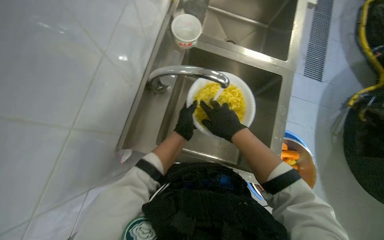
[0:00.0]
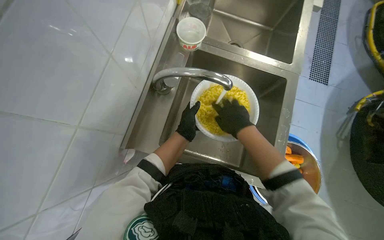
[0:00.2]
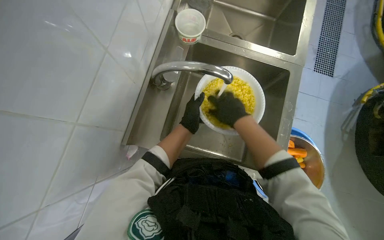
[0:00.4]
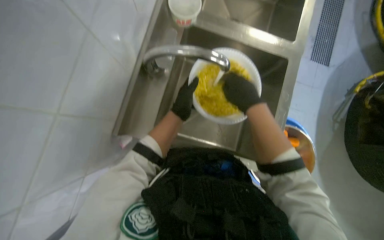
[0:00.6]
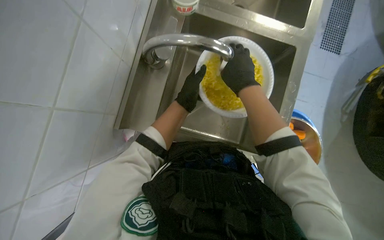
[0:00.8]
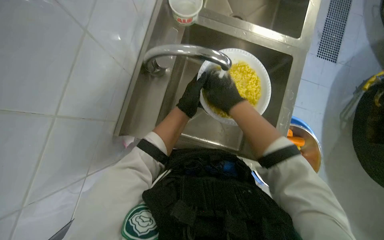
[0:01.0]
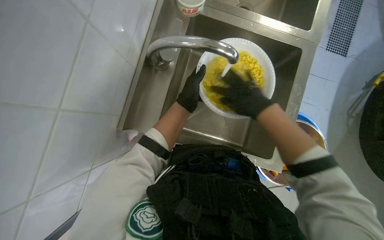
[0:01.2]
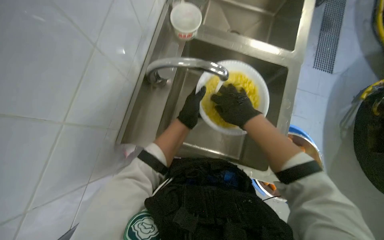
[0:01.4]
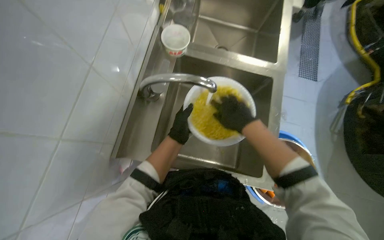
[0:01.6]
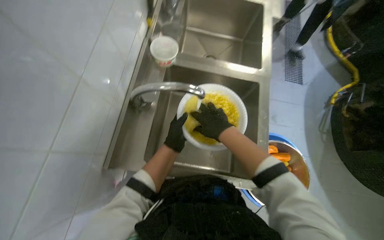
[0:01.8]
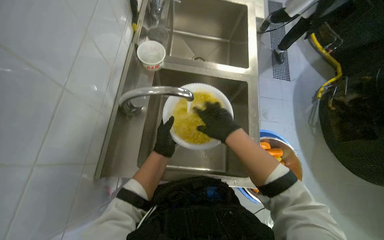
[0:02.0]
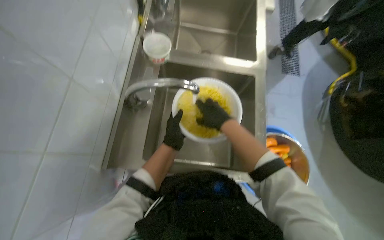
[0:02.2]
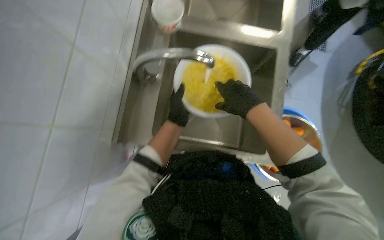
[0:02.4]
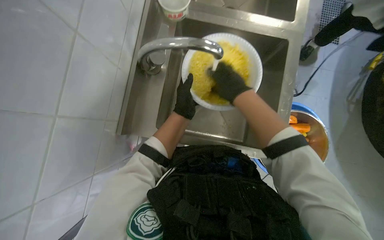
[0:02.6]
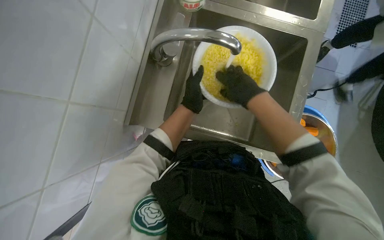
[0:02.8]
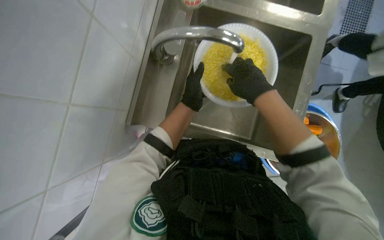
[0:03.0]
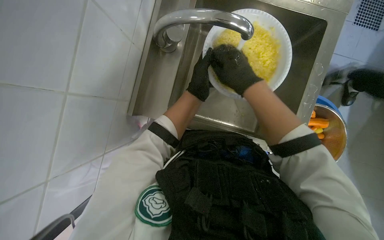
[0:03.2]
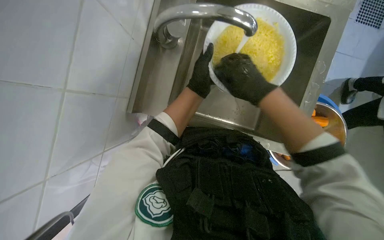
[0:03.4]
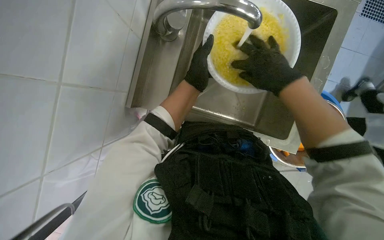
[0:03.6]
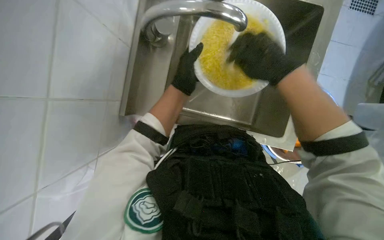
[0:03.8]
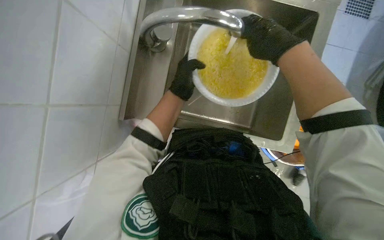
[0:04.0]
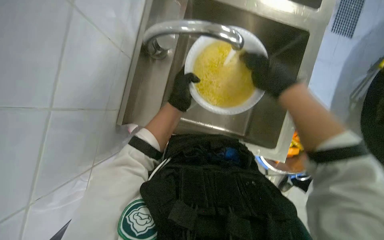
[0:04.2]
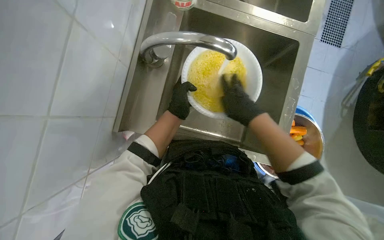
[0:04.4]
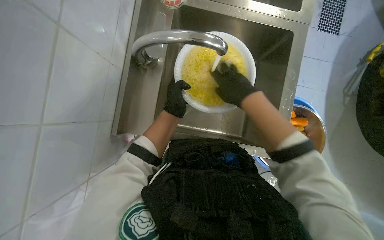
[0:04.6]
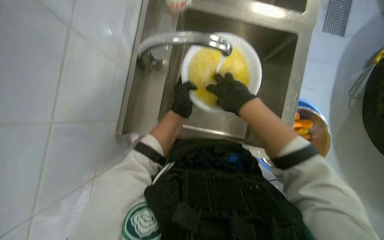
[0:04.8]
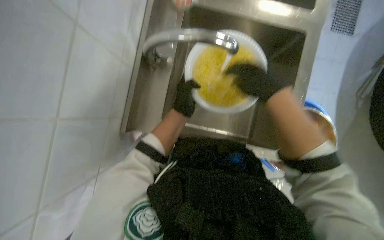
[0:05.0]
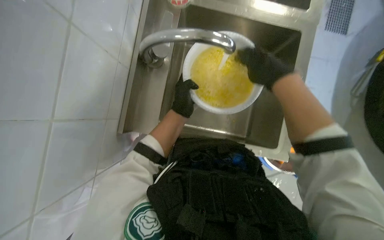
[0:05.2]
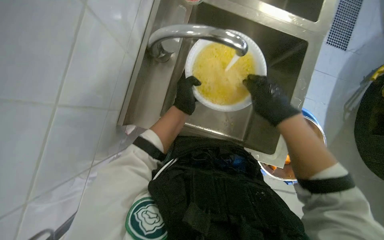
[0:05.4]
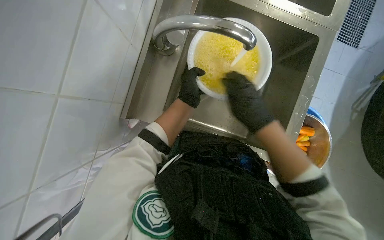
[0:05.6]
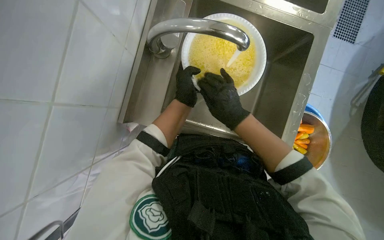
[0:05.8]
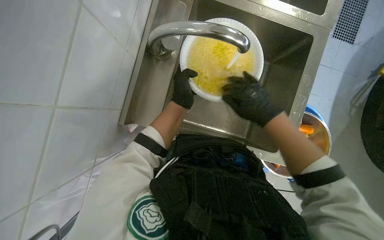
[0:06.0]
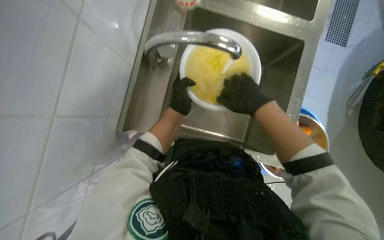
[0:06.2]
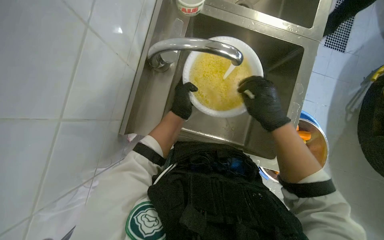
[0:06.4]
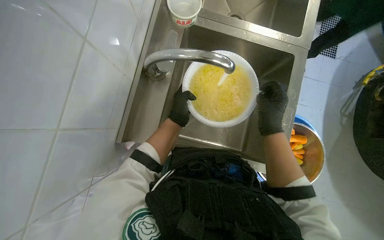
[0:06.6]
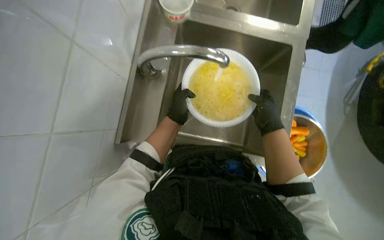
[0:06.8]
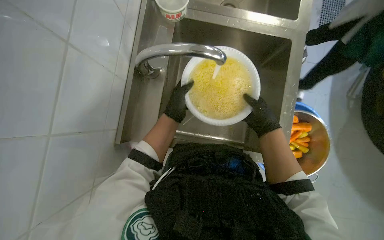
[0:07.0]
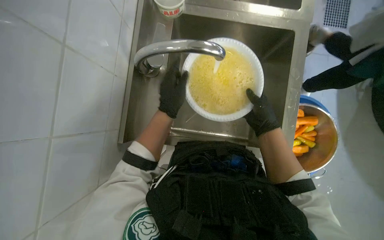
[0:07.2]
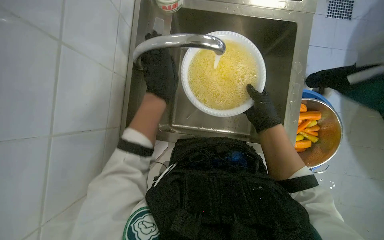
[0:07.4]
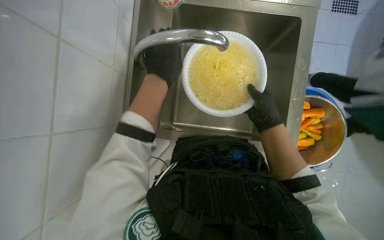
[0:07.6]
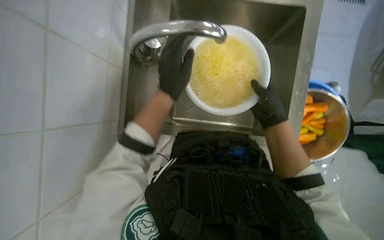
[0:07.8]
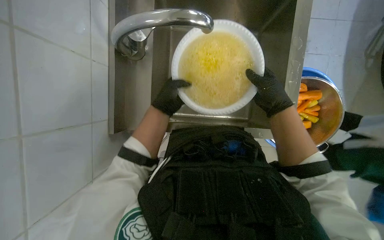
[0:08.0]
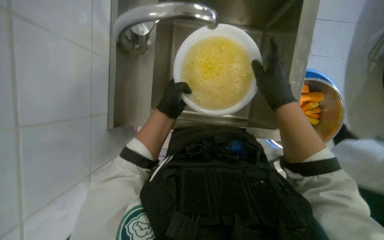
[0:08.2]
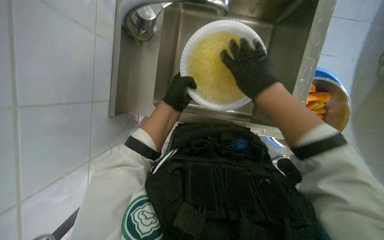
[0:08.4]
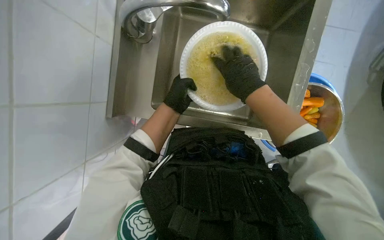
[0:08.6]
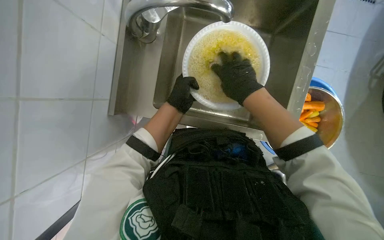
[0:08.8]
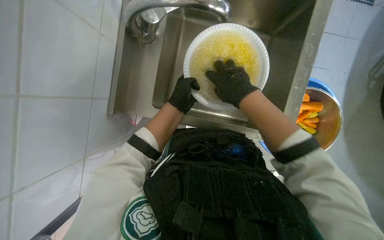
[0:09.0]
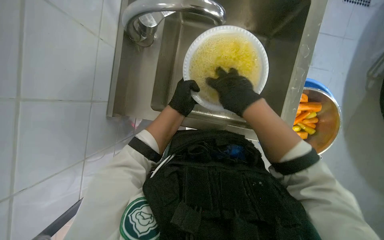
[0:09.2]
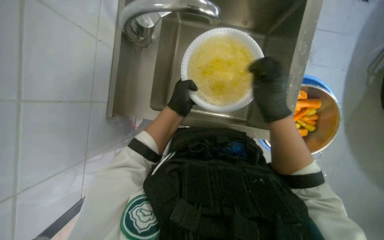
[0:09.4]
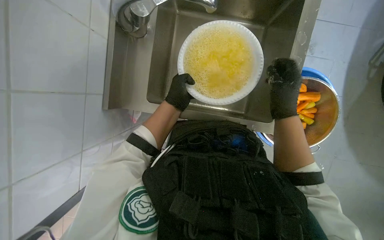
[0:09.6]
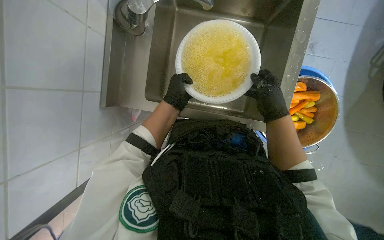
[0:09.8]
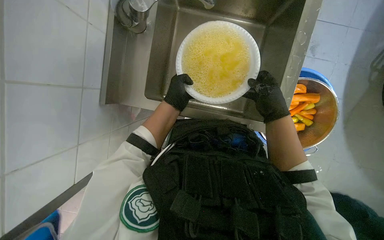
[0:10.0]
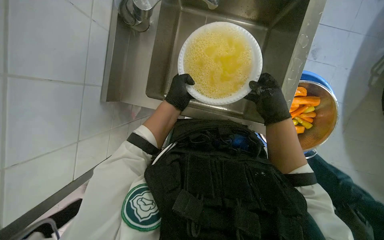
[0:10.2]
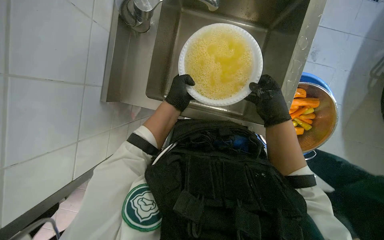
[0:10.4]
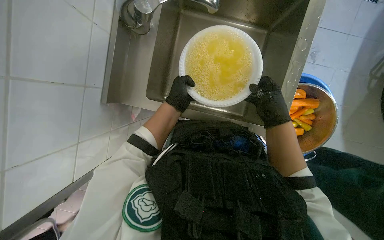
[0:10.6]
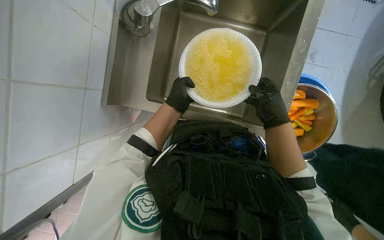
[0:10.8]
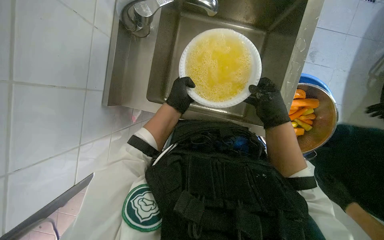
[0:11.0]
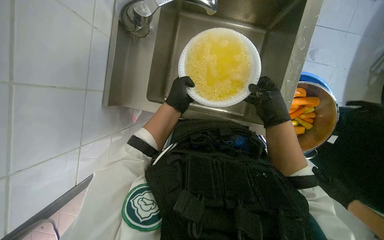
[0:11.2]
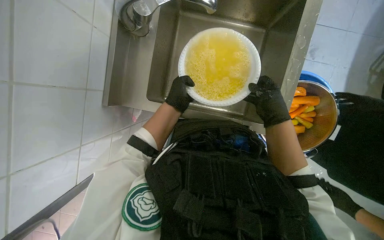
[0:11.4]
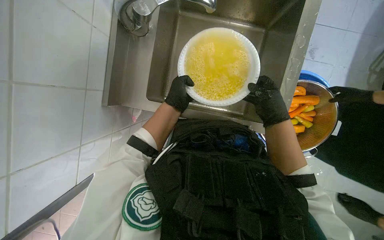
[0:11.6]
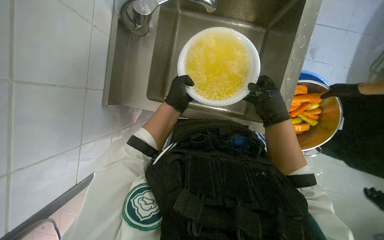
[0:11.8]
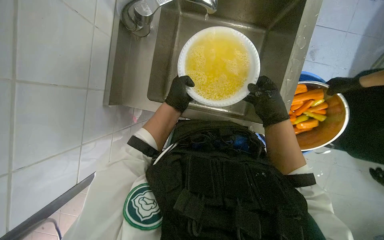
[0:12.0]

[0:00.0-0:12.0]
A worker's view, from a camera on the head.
Job: preparing food.
The whole recording: Washing food product in a container. The worker washes the meal preparation component (food product) in a container.
0.0 to 3.0 s: The hands make small movements and keep their place.
3.0 to 4.4 s: The hands stay close to where they were, moving slightly.
4.4 to 6.0 s: The hands make small movements and keep their place.
6.0 to 7.6 s: The left hand moves nearer to the camera, about 10 cm, while the right hand moves farther from the camera, roughly 10 cm.
7.6 to 9.0 s: The right hand is displaced to the left by some 10 cm. Meanwhile the left hand is displaced farther from the camera and down the picture by some 15 cm.
9.0 to 10.4 s: The right hand is displaced to the right by approximately 10 cm.
10.4 to 12.0 s: The hands make small movements and keep their place.

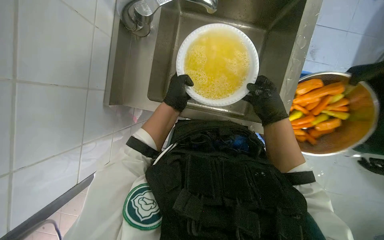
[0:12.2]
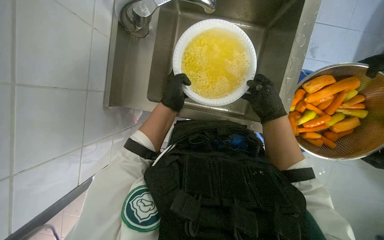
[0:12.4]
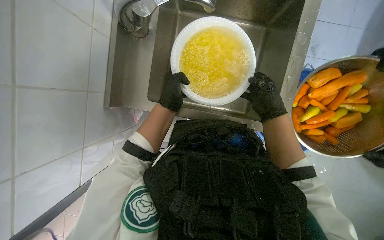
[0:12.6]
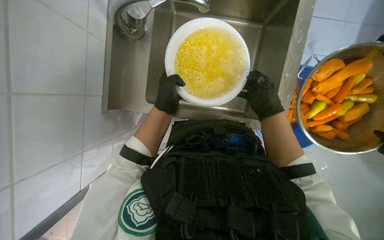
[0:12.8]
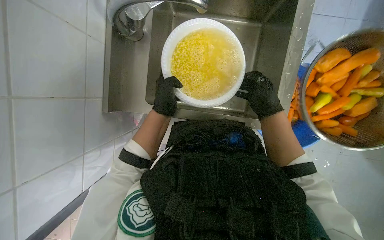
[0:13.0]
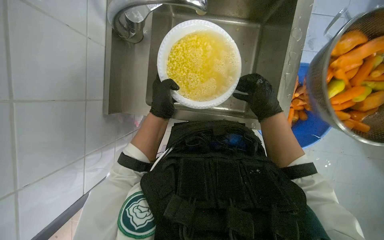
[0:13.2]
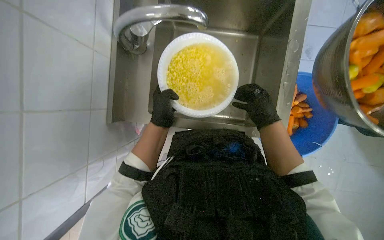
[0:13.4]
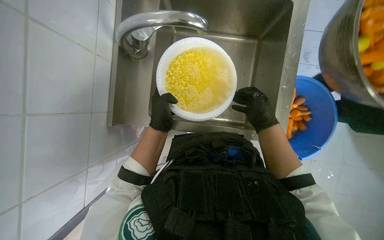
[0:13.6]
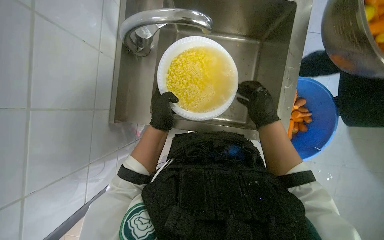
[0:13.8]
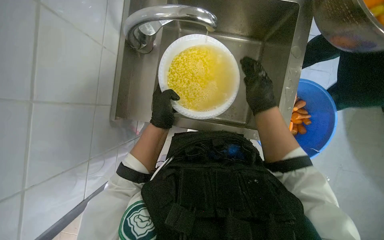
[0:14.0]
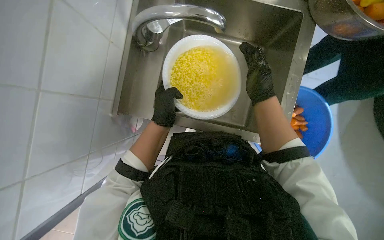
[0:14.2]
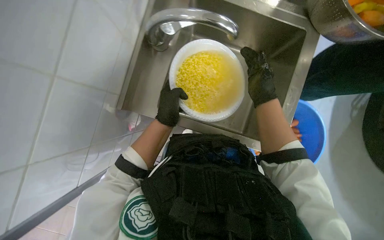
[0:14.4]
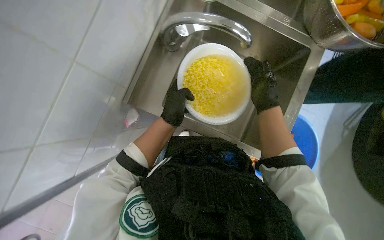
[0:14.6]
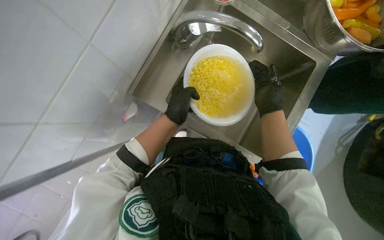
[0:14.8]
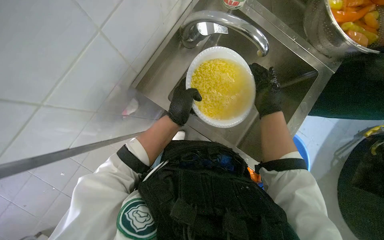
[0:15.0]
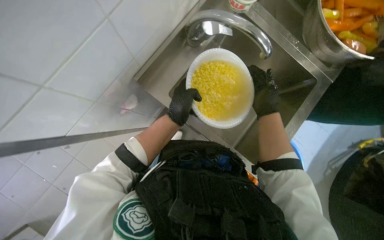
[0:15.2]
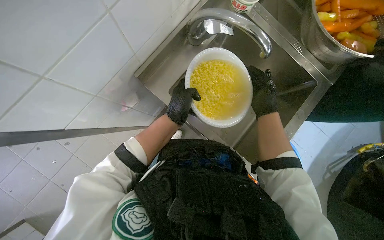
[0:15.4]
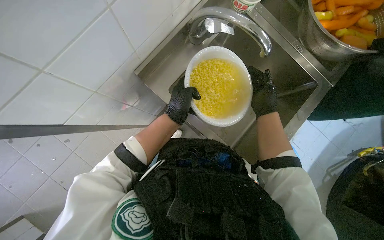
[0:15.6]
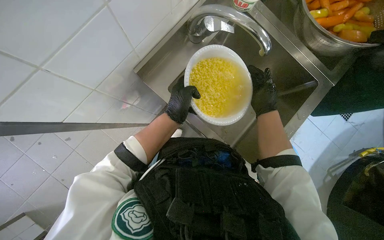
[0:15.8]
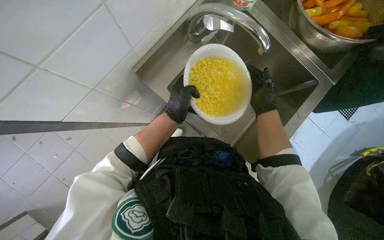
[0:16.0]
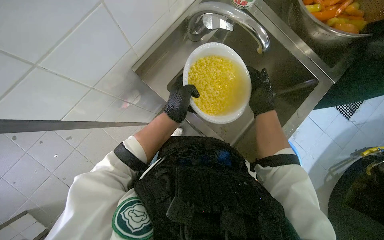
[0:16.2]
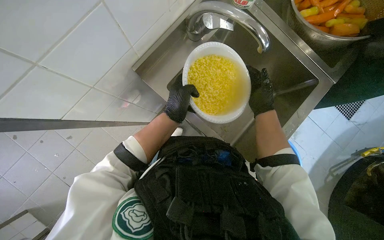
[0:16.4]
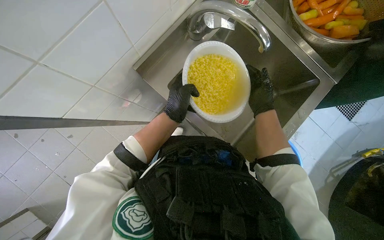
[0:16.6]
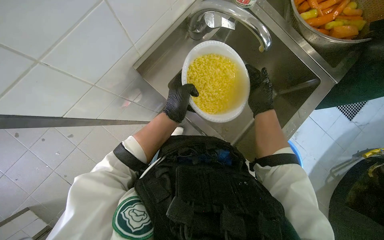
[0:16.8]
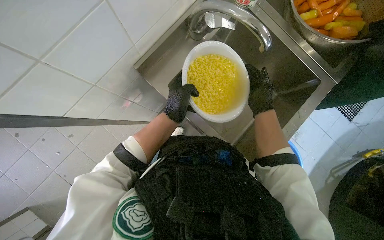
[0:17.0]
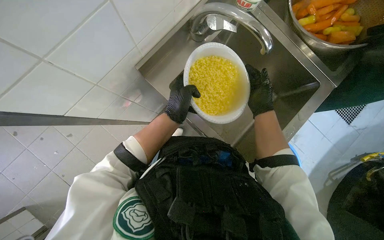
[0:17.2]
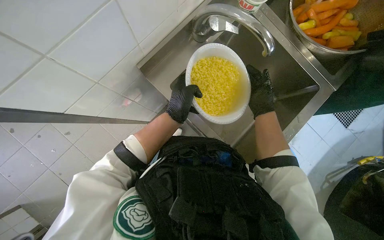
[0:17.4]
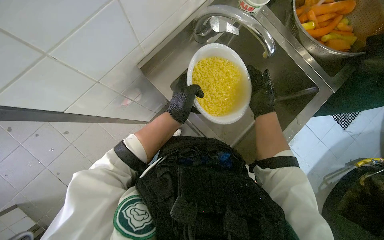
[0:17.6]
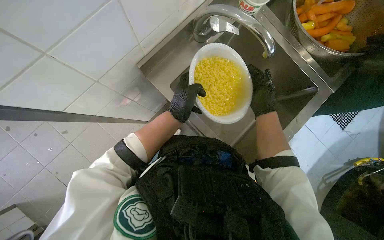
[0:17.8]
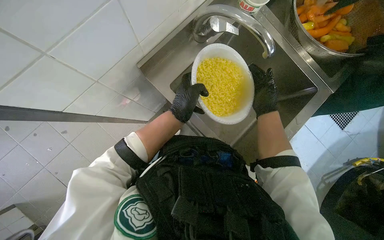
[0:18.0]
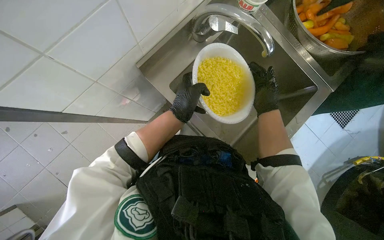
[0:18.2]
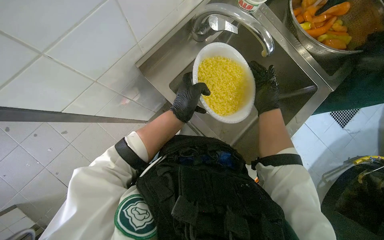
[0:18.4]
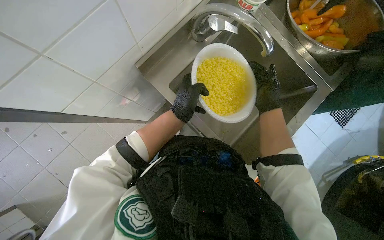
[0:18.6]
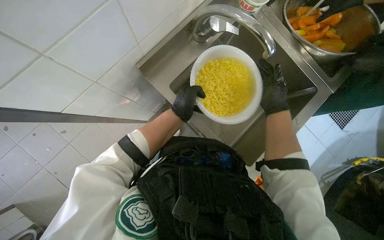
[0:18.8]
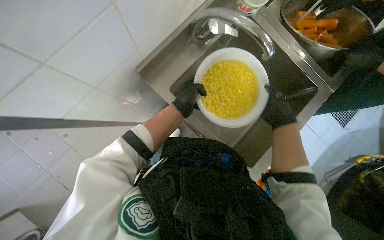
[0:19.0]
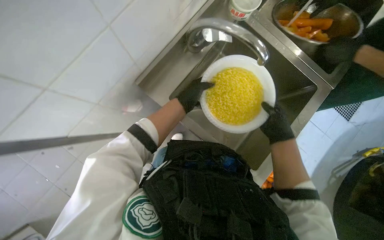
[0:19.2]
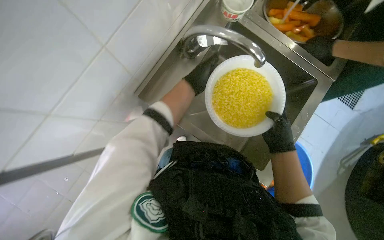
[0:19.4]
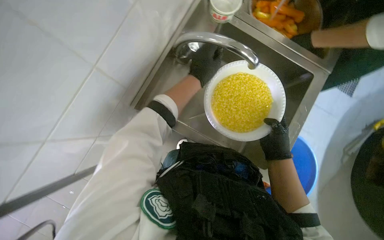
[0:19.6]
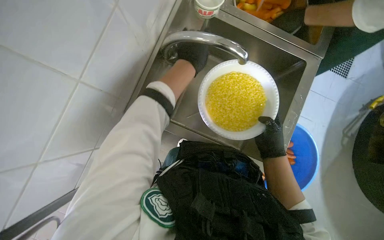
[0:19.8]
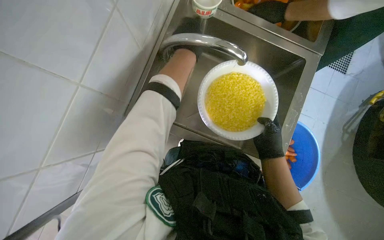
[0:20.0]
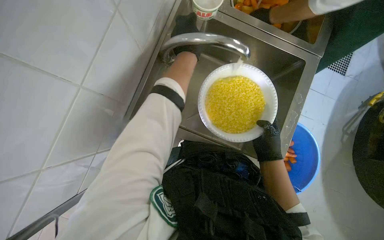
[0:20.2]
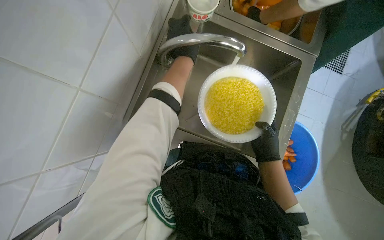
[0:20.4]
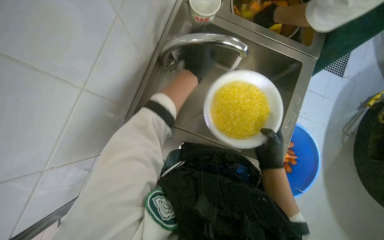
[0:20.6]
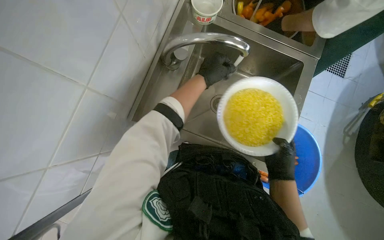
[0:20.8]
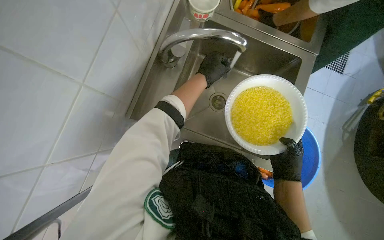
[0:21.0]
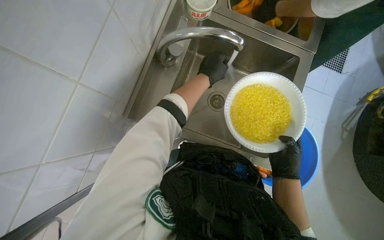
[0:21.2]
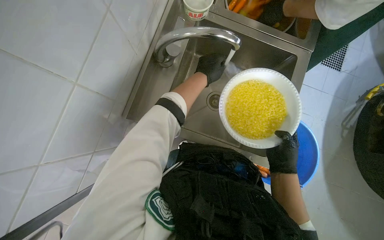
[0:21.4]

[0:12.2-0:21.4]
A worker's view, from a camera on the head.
Job: preparing food.
The whole recording: Washing food product in a container. The worker washes the meal preparation component (food product) in a container.
12.2 to 13.8 s: The hands are busy where they are.
15.2 to 18.4 s: The hands work in one place, with small movements.
18.4 to 19.8 s: The left hand travels up the picture by some 20 cm. The right hand heads down the picture, covering about 15 cm.
19.8 to 21.4 s: The hands stay close to where they were, moving slightly.
